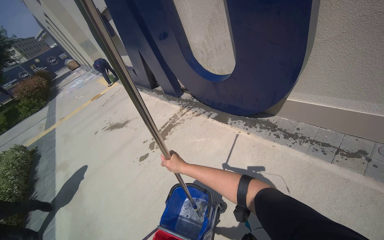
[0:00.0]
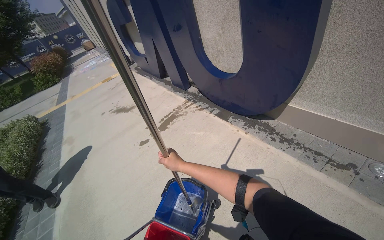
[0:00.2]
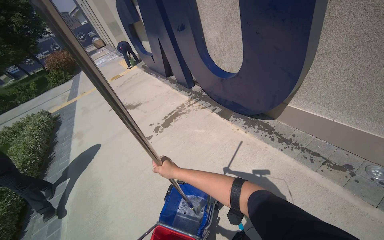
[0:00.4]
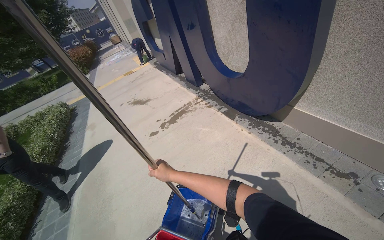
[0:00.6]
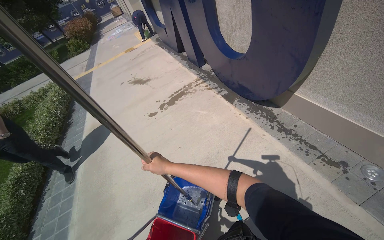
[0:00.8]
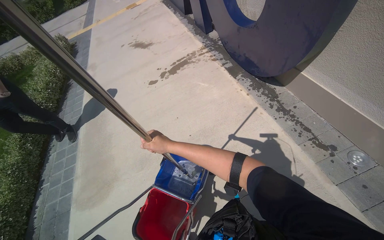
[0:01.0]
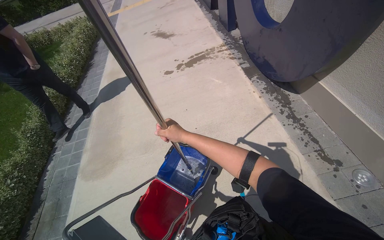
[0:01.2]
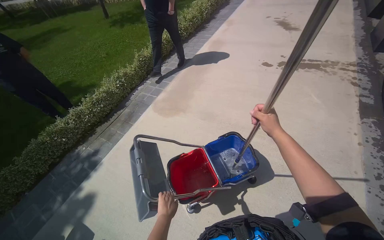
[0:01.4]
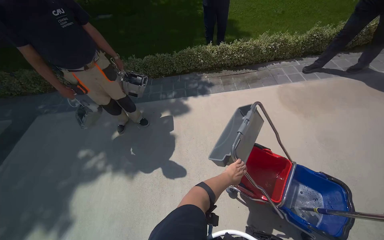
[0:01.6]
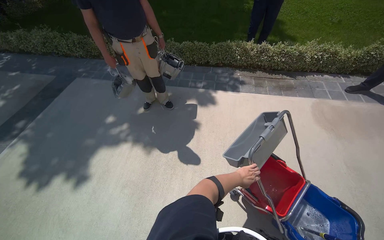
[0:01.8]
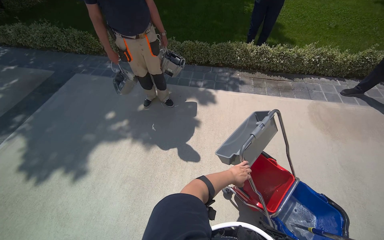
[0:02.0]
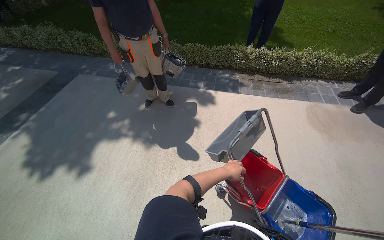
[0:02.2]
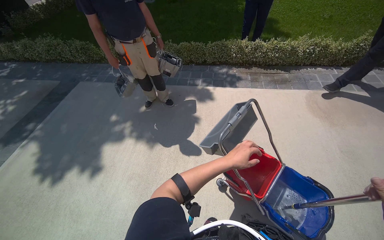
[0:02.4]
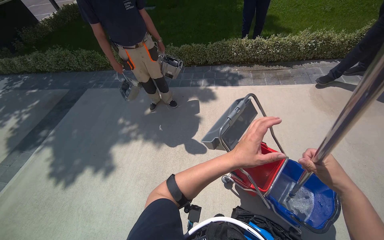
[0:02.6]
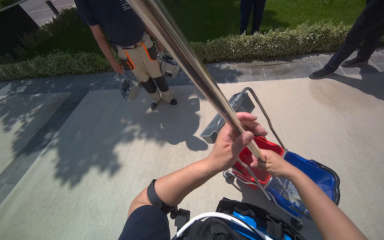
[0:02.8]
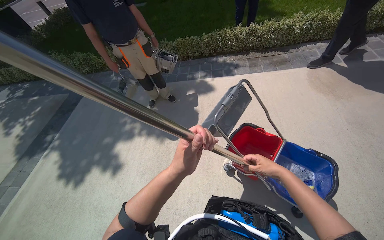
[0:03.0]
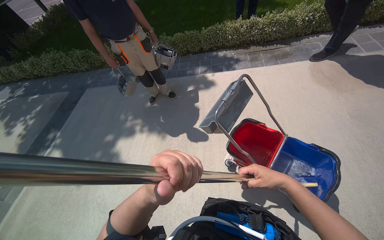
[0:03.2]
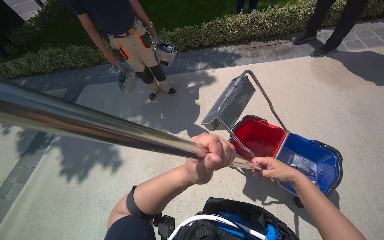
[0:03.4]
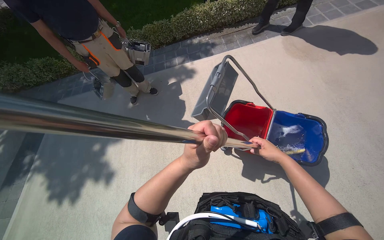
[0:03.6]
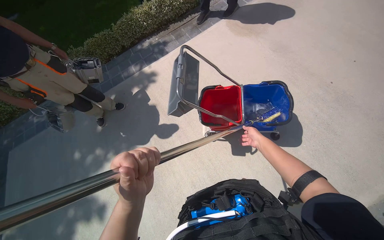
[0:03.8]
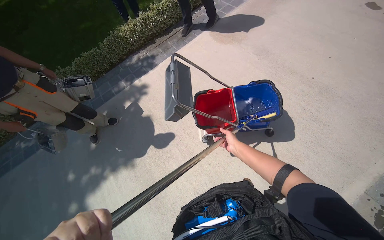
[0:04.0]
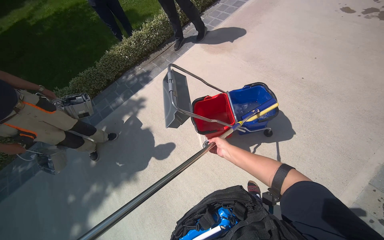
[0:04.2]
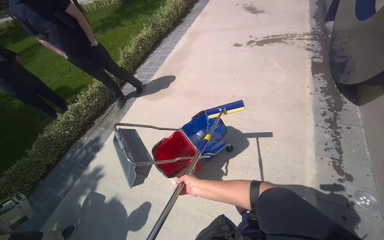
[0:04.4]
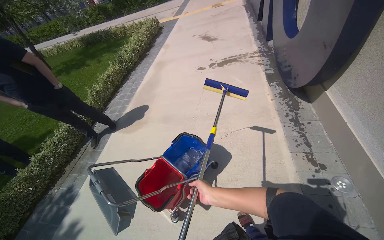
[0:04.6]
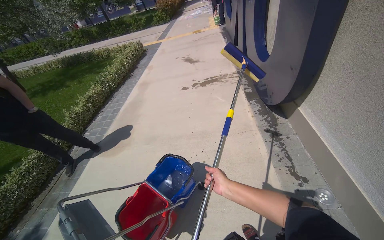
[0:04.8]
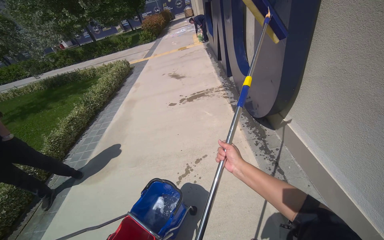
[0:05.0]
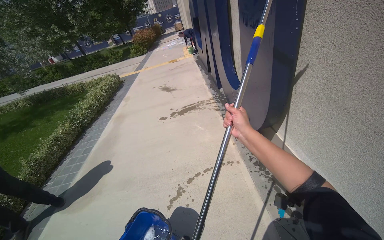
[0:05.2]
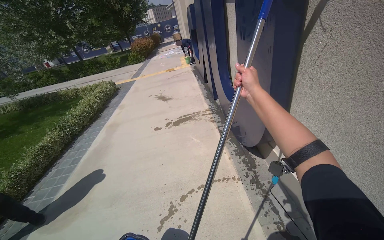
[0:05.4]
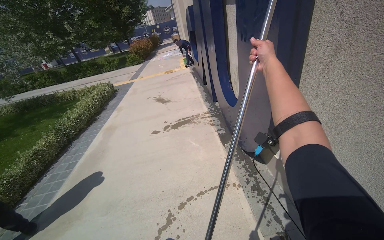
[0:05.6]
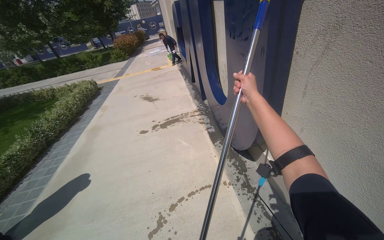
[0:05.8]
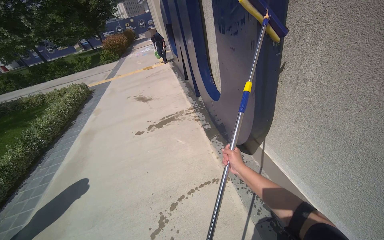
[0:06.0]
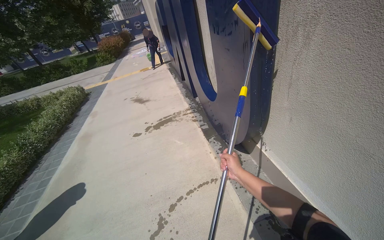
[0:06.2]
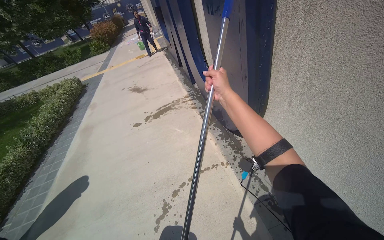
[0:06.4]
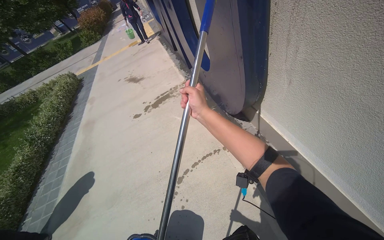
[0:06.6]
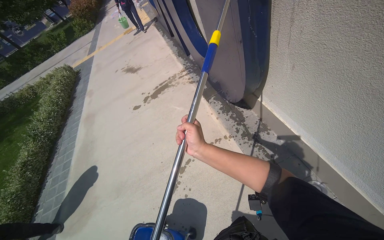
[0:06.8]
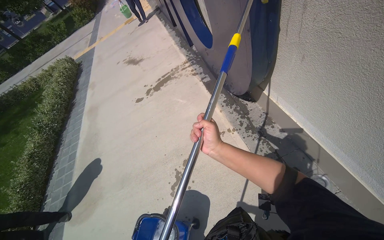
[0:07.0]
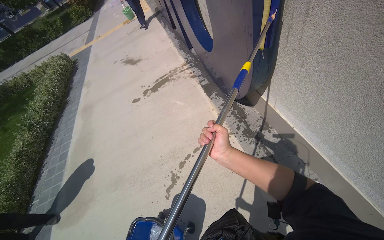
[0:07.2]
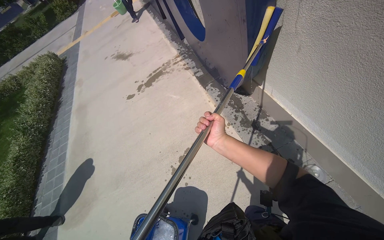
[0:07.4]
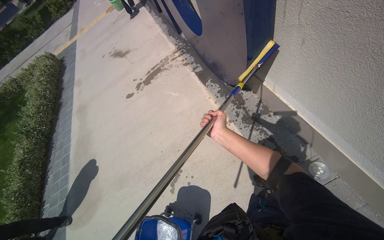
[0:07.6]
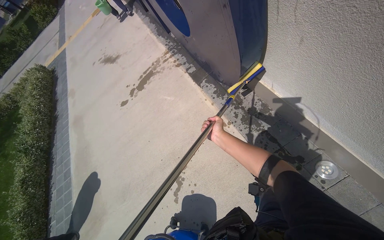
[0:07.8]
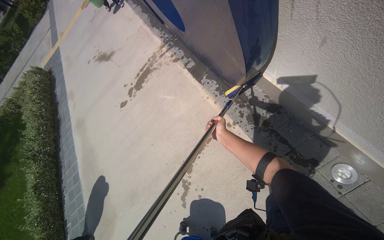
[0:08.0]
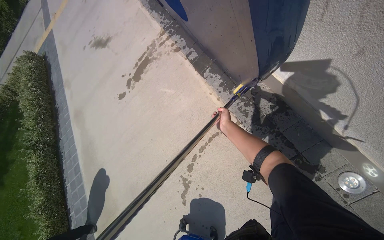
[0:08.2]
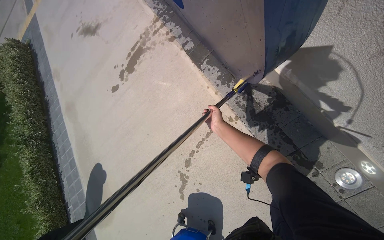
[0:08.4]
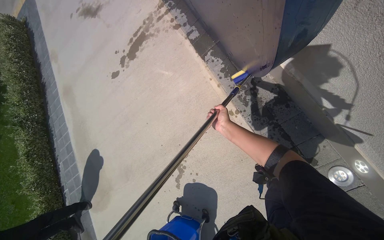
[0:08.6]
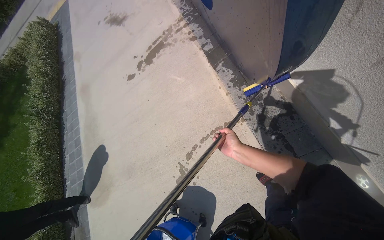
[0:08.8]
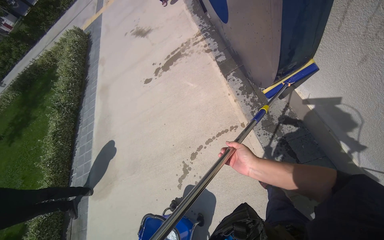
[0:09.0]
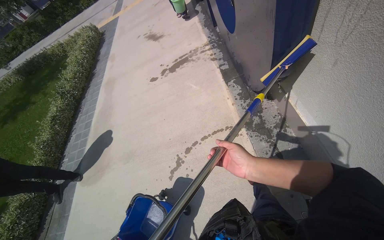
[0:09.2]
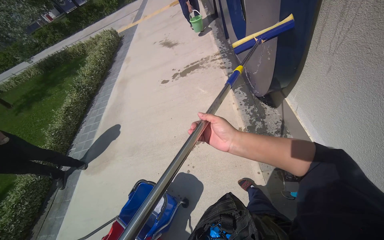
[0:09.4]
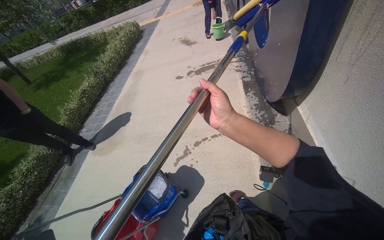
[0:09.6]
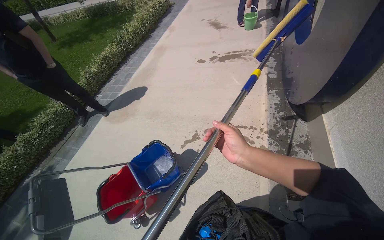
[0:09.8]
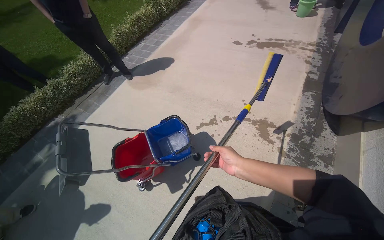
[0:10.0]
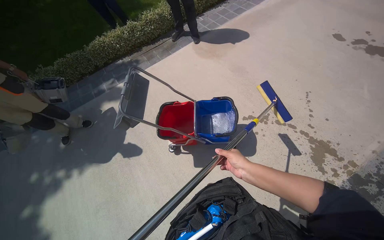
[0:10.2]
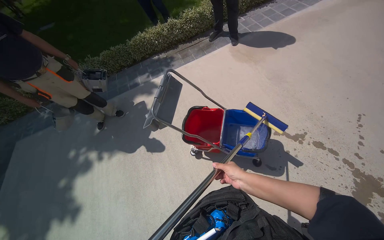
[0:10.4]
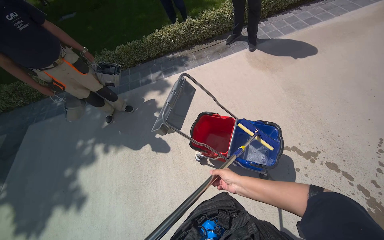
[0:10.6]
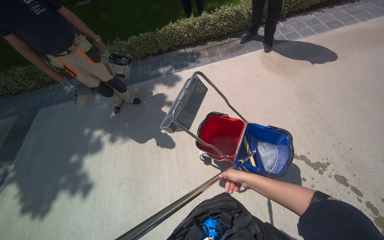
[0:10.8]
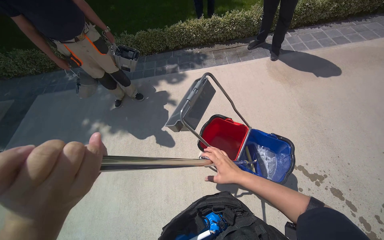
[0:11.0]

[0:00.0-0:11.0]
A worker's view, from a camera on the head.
Job: wiping surfaces.
The whole recording: Scrubbing large blue letter U. The worker scrubs the large blue letter U with a long-handled scrubber.
0:00.0 to 0:01.6: The camera is carried roughly 60 cm. The wearer's head swings approximately 130 degrees to the left. The view tilts approximately 40 degrees downward.
0:03.2 to 0:04.8: The wearer's head swings some 90 degrees to the right. The camera pitches upward, by approximately 35 degrees.
0:04.8 to 0:06.2: The camera travels about 40 cm. The head turns to the right by roughly 20 degrees.
0:06.2 to 0:07.8: The camera pitches downward, by approximately 25 degrees. The right hand goes about 35 cm farther from the camera.
0:07.8 to 0:09.4: The scene rotates clockwise by about 25 degrees.
0:09.4 to 0:11.0: The camera is carried some 60 cm. The wearer's head swings approximately 90 degrees to the left. The camera pitches downward, by approximately 25 degrees.

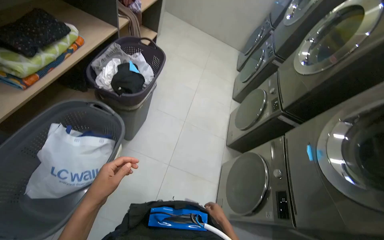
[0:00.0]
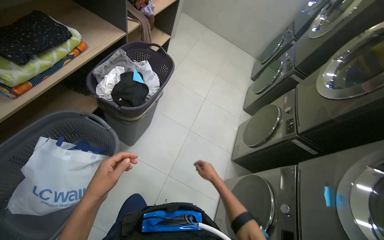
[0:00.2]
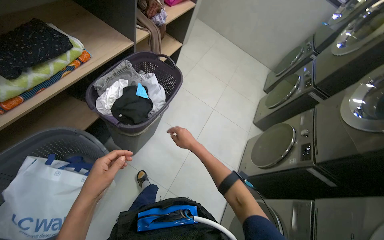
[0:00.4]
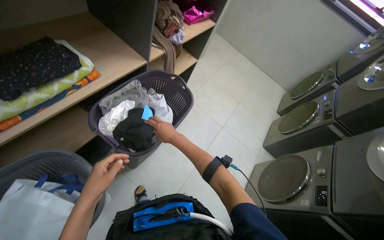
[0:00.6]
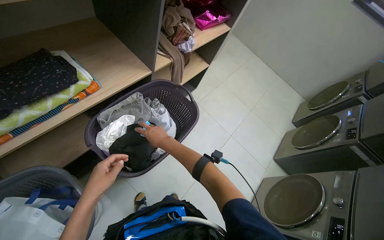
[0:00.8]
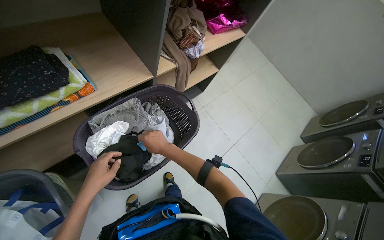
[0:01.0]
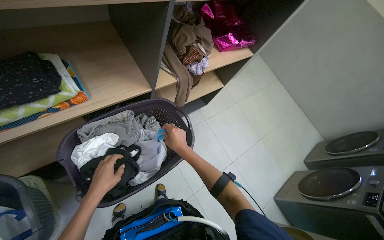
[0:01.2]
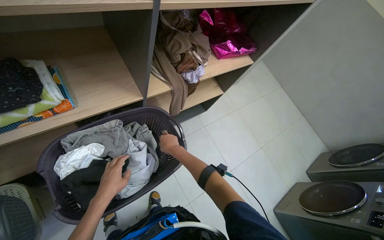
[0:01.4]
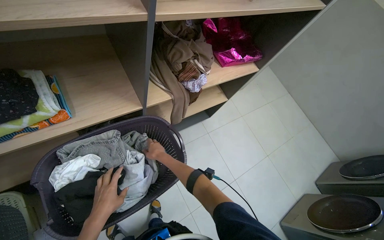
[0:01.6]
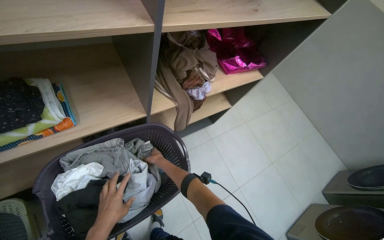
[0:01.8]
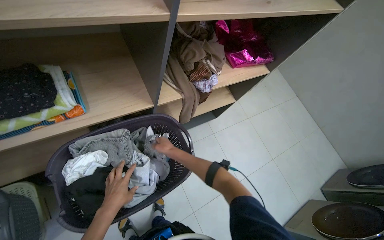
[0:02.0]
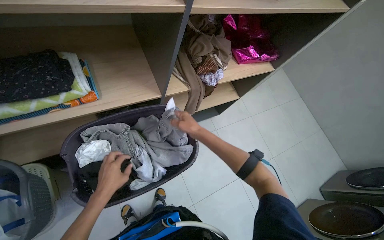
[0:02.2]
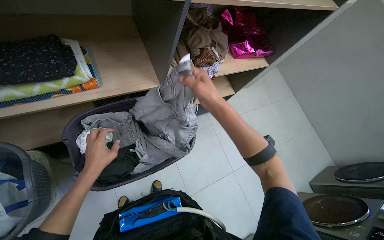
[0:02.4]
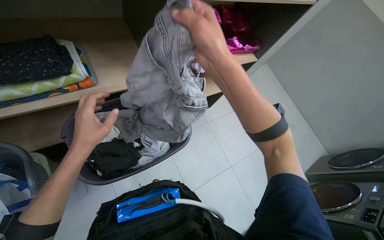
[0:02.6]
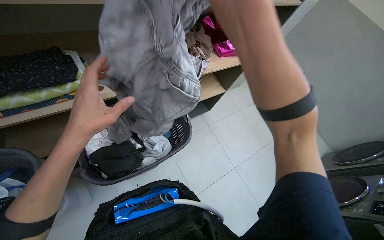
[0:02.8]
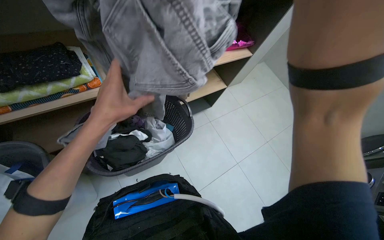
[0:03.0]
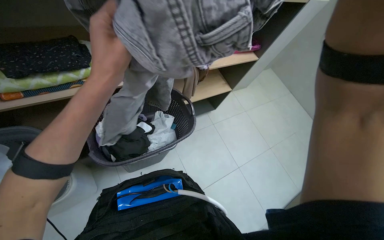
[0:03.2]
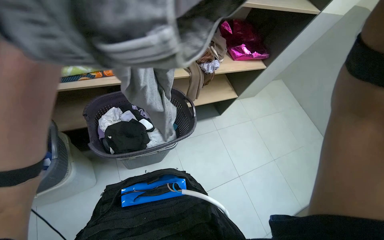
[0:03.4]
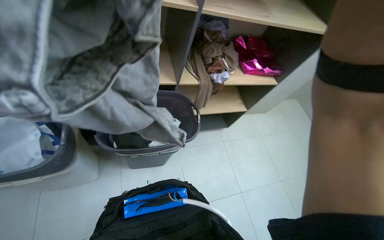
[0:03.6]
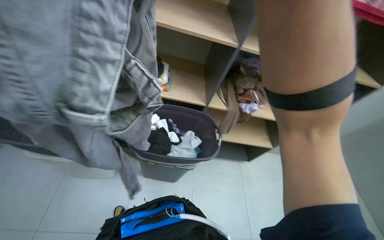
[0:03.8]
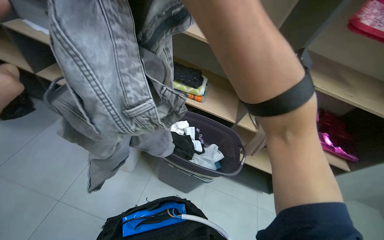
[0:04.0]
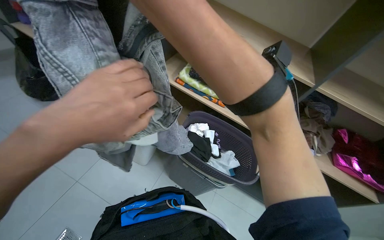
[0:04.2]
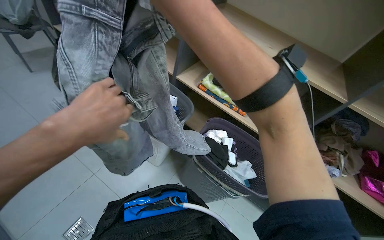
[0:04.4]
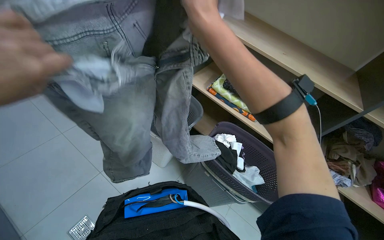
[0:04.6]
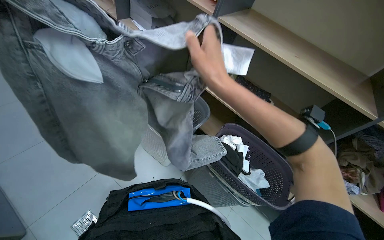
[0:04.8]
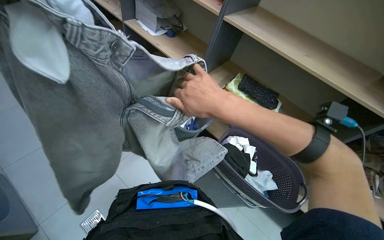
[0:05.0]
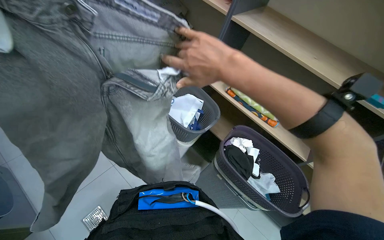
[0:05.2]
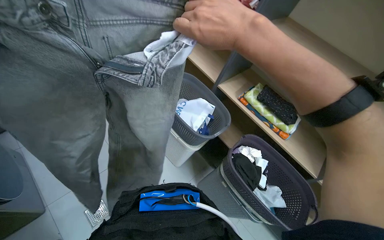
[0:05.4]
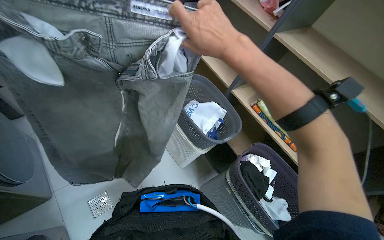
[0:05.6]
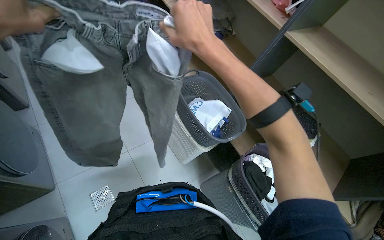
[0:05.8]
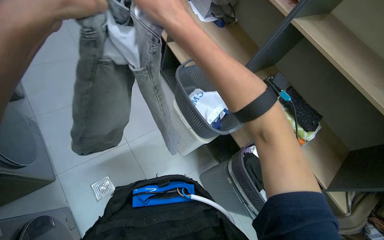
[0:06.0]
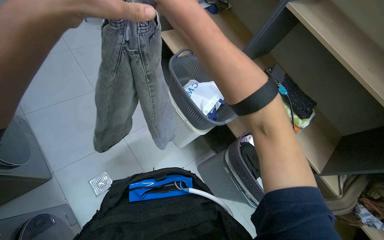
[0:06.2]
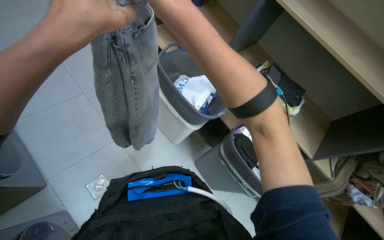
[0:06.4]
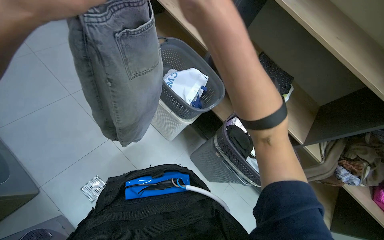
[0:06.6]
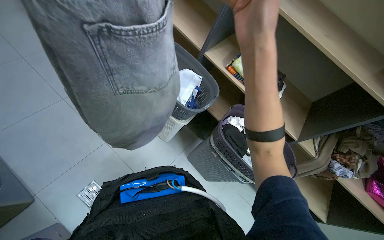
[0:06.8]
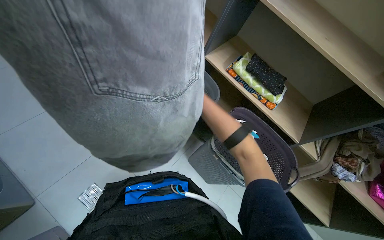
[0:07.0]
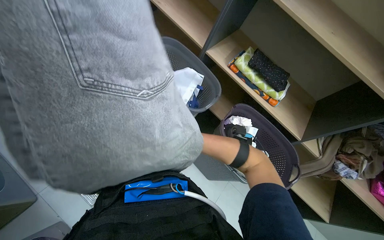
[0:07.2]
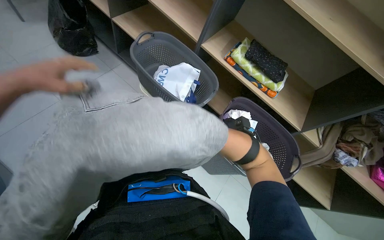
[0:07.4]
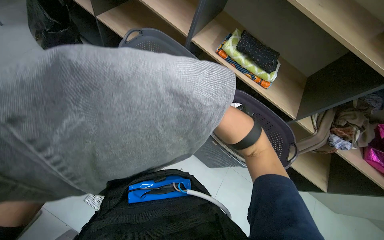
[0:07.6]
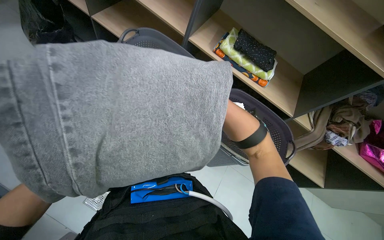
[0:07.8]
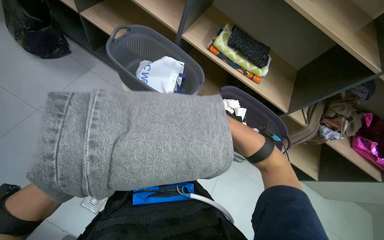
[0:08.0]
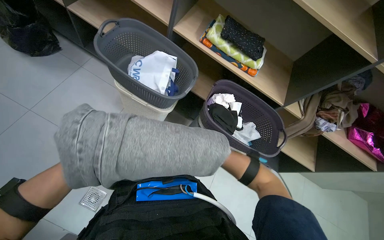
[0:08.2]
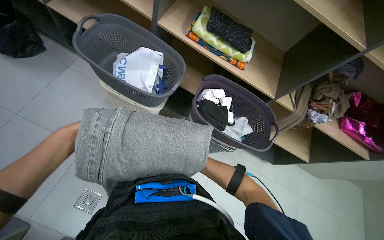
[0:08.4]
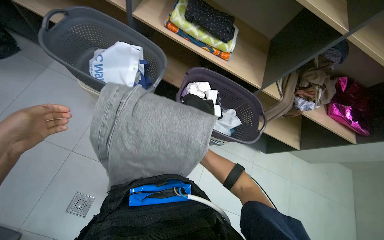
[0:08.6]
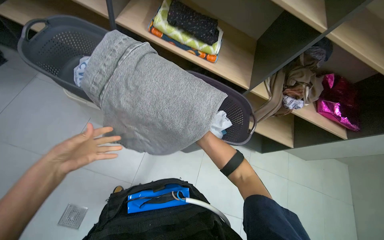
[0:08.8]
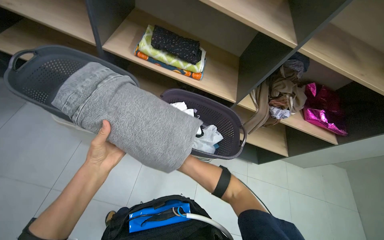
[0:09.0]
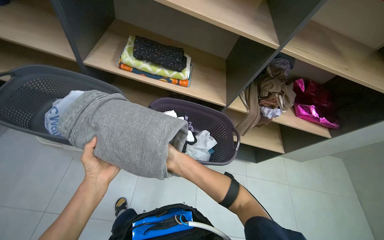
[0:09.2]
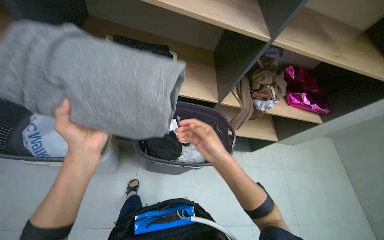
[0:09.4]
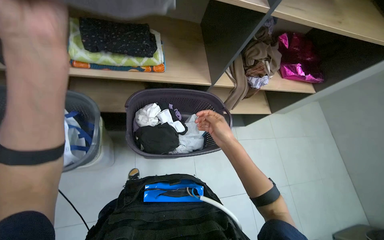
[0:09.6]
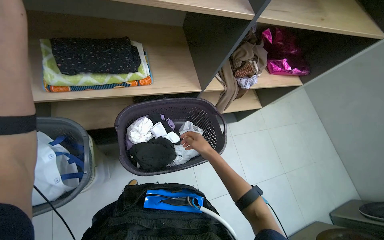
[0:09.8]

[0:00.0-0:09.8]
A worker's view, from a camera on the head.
Job: managing laundry.
The whole recording: Folding and stacking laundry. The worker folds various clothes from a basket and stacks them onto shelves.
0:00.0 to 0:01.4: The wearer moves roughly 80 cm. The head turns to the left by roughly 40 degrees.
0:01.4 to 0:02.8: The left hand heads nearer to the camera, covering about 25 cm.
0:02.8 to 0:04.2: The head turns to the left by some 60 degrees. The wearer looks about 15 degrees further upward.
0:04.2 to 0:05.6: The head rotates about 30 degrees to the left.
0:08.4 to 0:09.8: The head turns to the right by some 40 degrees.
